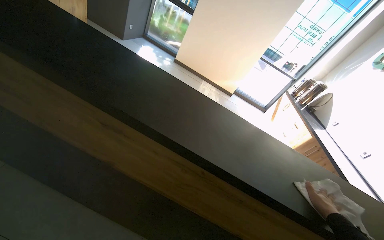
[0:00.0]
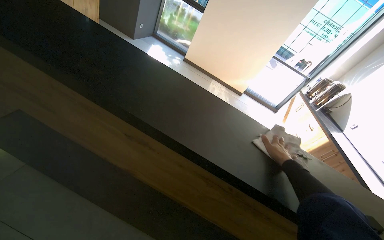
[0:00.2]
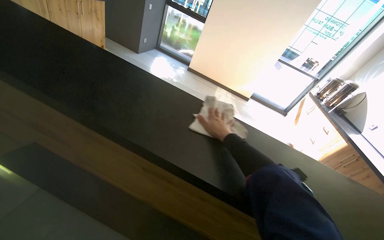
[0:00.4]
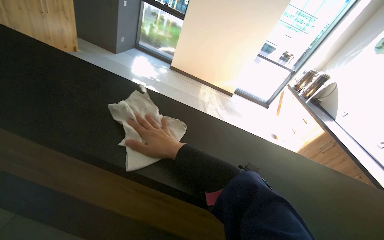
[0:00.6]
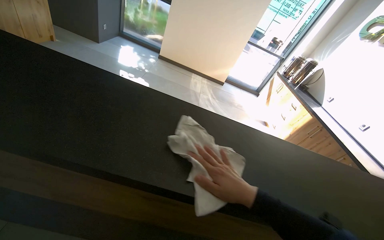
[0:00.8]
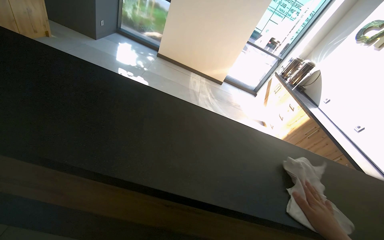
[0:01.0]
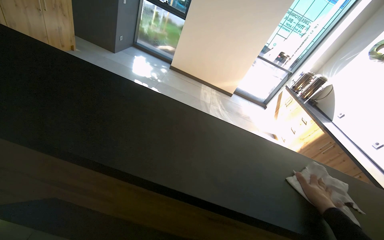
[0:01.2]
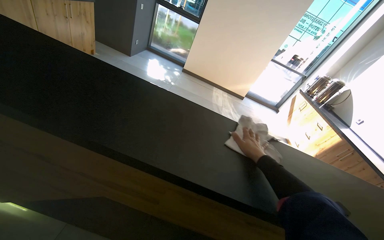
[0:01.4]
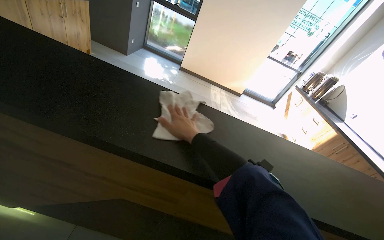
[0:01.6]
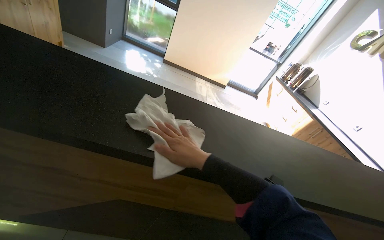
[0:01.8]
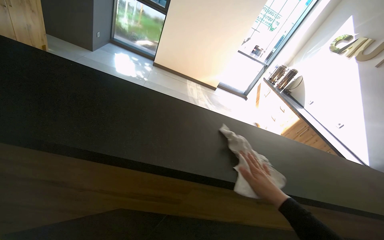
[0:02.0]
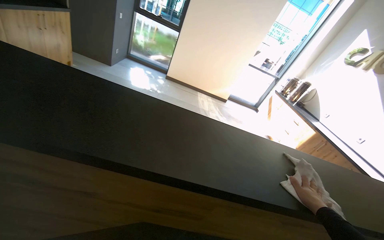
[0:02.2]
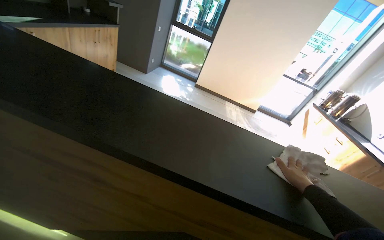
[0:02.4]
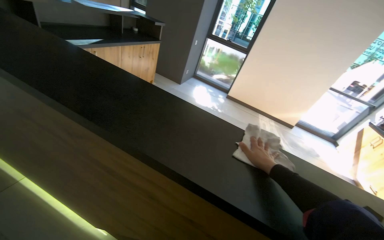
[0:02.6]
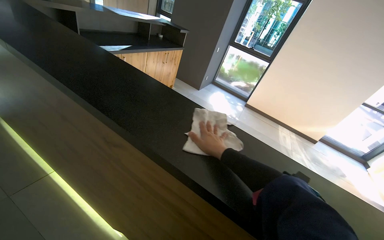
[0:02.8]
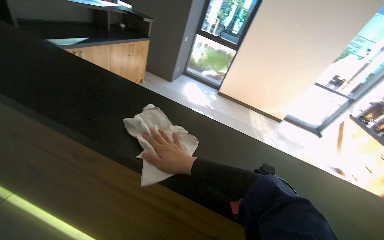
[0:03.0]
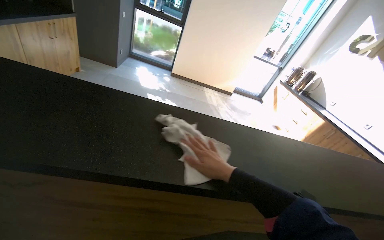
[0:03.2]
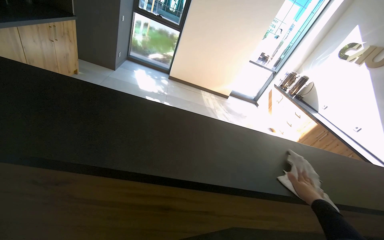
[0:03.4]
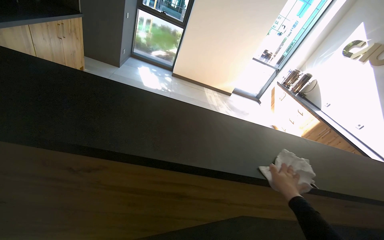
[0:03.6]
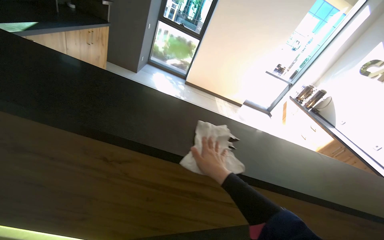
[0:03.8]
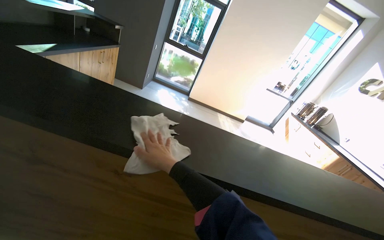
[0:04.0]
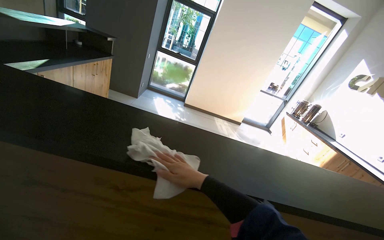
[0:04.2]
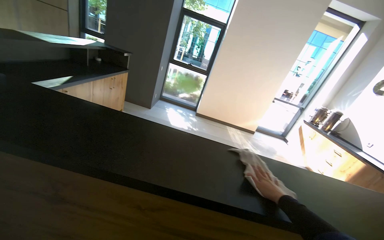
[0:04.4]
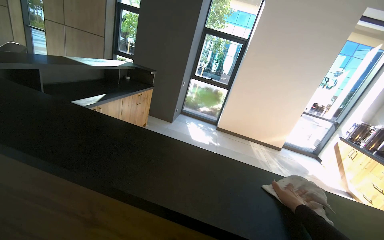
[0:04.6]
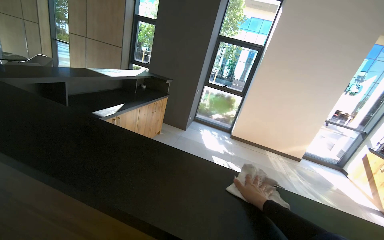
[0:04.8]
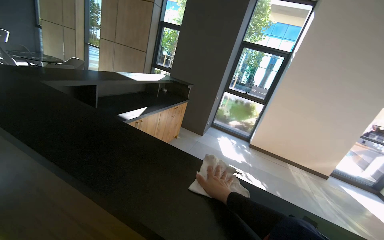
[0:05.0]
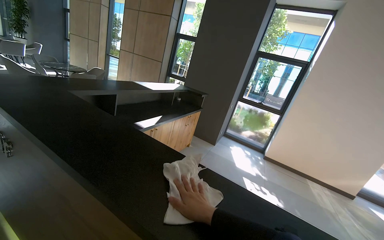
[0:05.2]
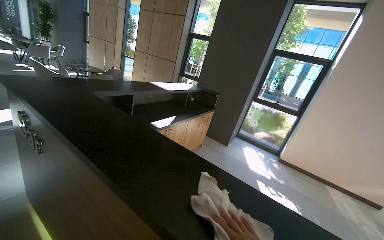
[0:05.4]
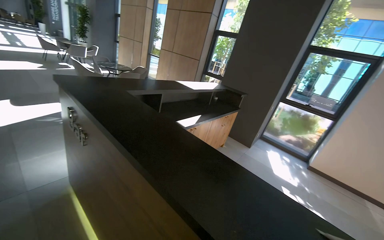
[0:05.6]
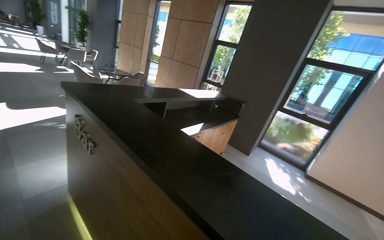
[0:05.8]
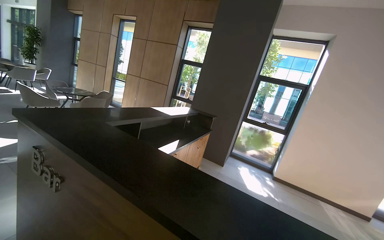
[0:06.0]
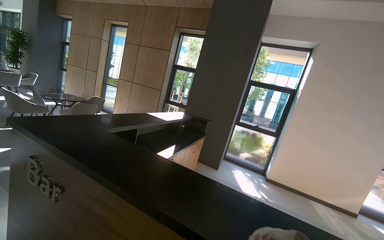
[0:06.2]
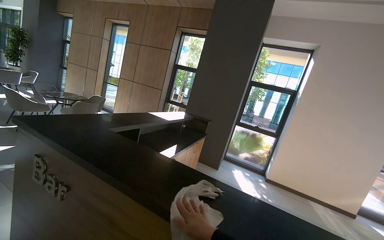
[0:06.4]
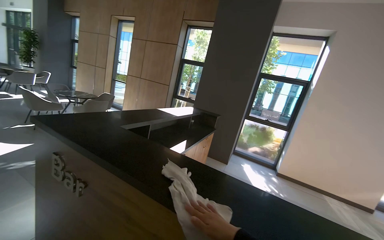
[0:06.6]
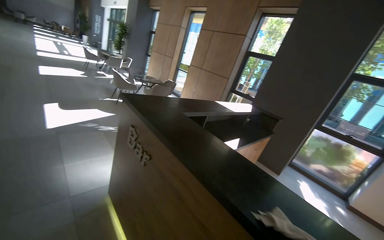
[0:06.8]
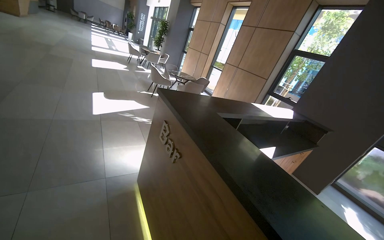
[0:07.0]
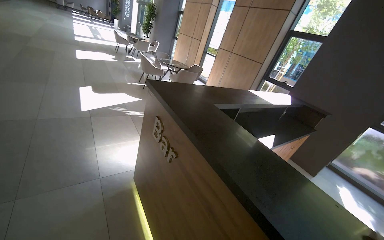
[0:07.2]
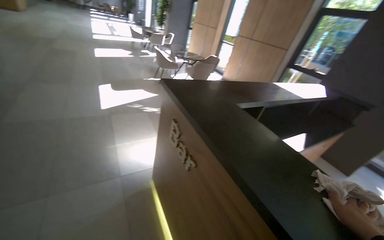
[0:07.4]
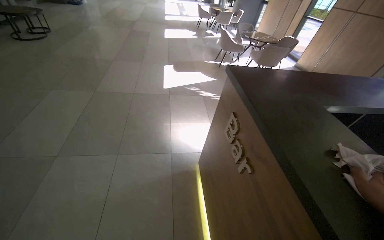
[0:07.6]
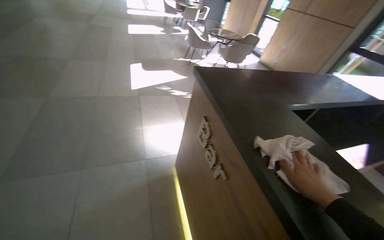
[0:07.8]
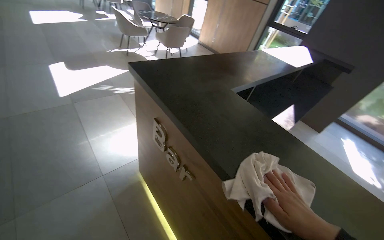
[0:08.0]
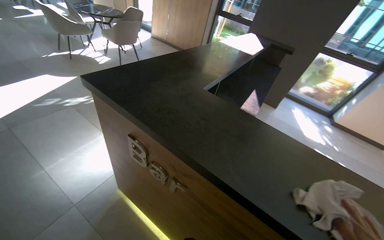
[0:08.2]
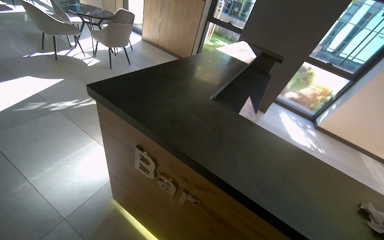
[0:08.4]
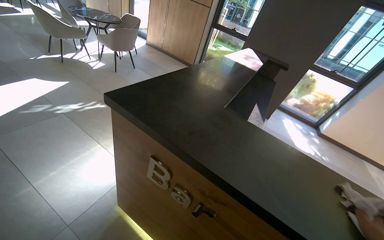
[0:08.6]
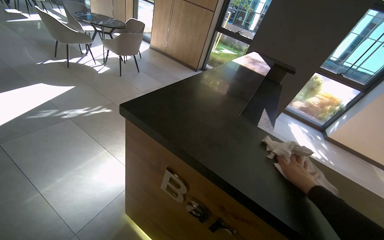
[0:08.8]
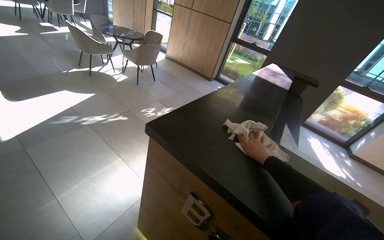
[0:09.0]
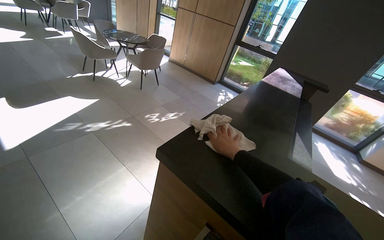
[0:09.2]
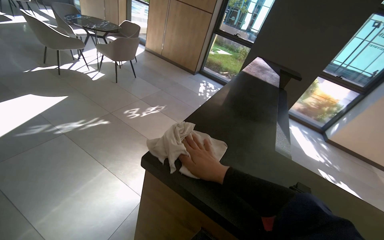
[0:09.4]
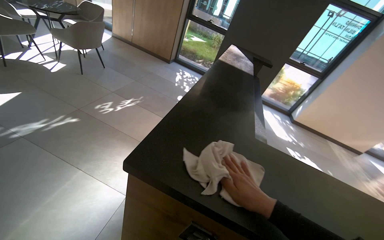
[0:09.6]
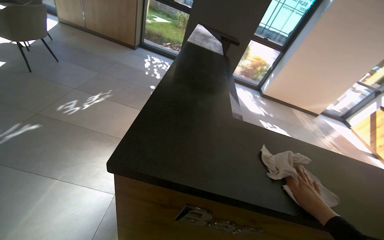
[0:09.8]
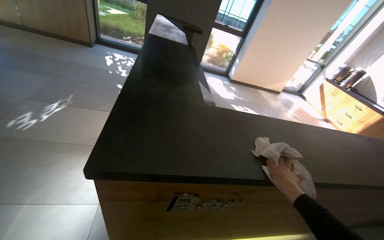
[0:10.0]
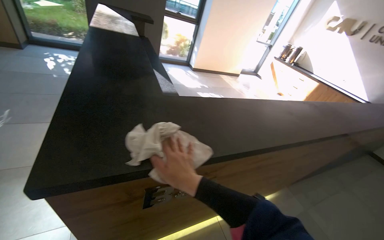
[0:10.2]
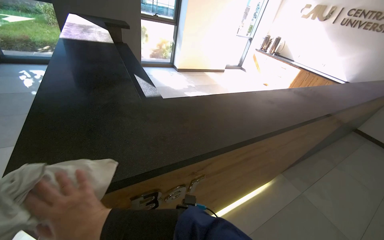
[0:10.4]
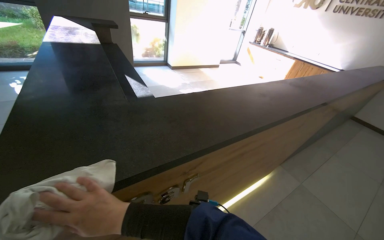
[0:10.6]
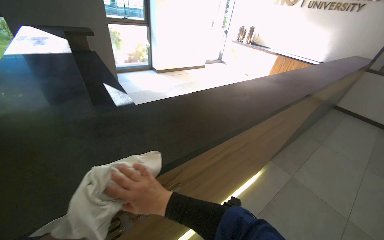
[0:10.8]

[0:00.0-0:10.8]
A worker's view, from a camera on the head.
Job: wiping surfaces.
The whole recording: Wiping reception area surfaces. The worker wipes the surfaces of the reception area counter and ledges.
0:00.0 to 0:01.6: The head travels some 60 cm.
0:01.6 to 0:03.0: The camera travels about 50 cm.
0:03.0 to 0:04.6: The camera is carried to the left, roughly 40 cm. The camera pitches upward, by roughly 15 degrees.
0:04.6 to 0:06.2: The camera is carried some 50 cm. The wearer looks some 15 degrees further upward.
0:06.2 to 0:07.8: The head travels roughly 50 cm. The wearer's head swings roughly 50 degrees to the left. The wearer looks some 20 degrees further downward.
0:07.8 to 0:09.2: The camera is carried roughly 60 cm. The wearer looks approximately 35 degrees further to the right.
0:09.2 to 0:10.8: The head rotates some 70 degrees to the right. The wearer looks some 20 degrees further downward.

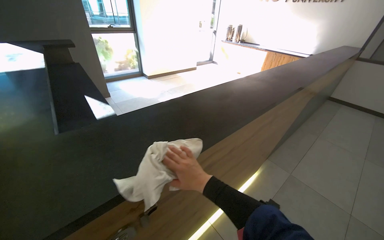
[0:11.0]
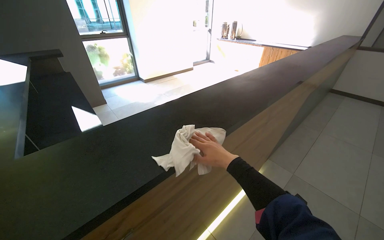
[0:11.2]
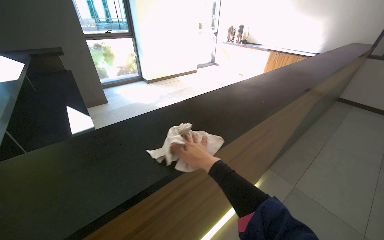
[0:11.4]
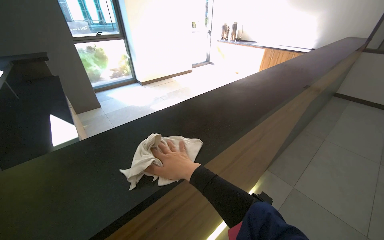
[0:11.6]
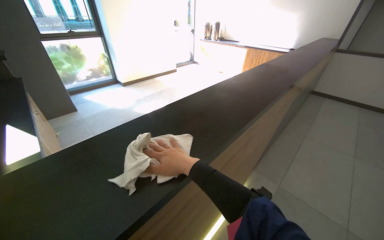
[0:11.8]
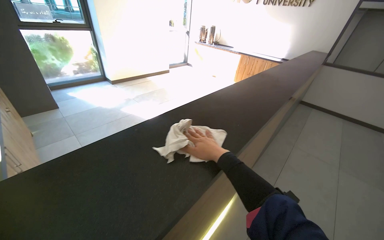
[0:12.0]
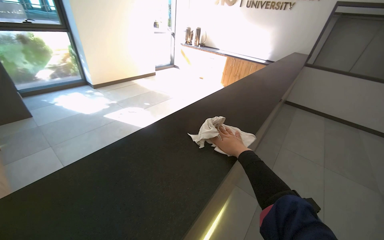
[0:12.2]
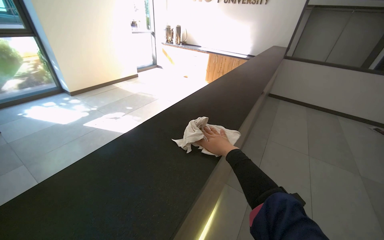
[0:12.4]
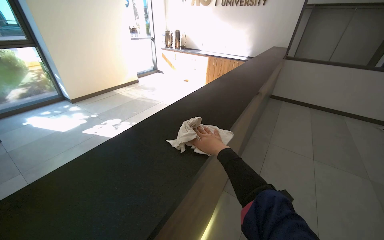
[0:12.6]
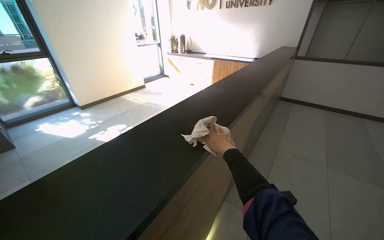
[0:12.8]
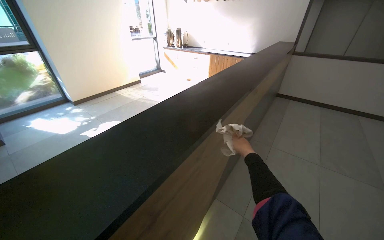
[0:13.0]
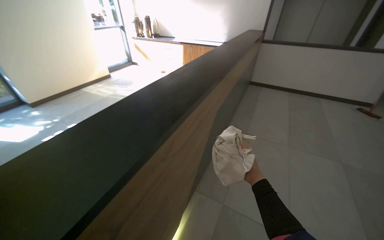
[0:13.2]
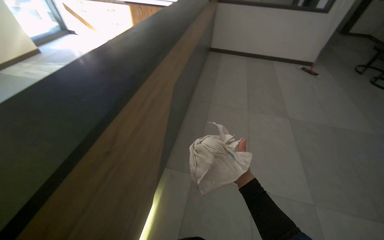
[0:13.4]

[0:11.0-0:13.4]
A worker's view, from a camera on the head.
Job: wiping surfaces.
The whole recording: Wiping reception area surfaces. The worker wipes the surfaces of the reception area counter and ledges.
0:11.0 to 0:12.2: The camera travels about 50 cm.
0:12.2 to 0:13.4: The camera travels roughly 60 cm. The wearer's head swings roughly 25 degrees to the right. The view tilts approximately 15 degrees downward.

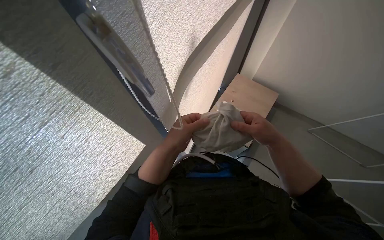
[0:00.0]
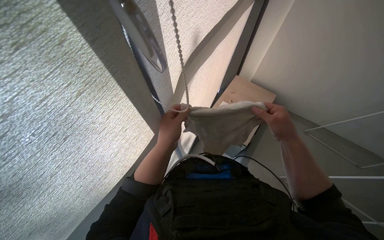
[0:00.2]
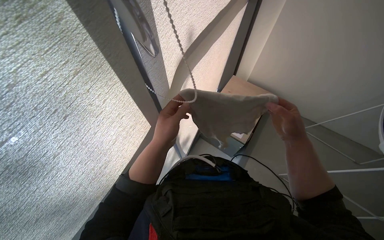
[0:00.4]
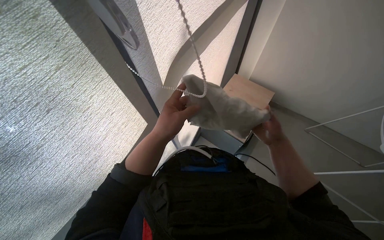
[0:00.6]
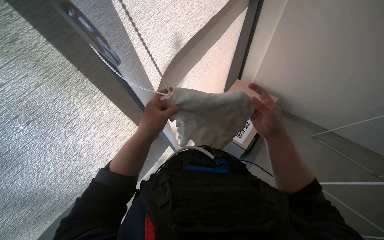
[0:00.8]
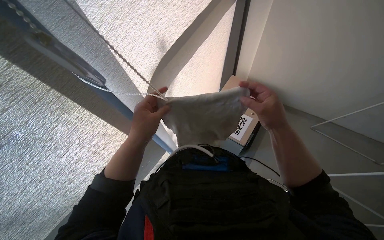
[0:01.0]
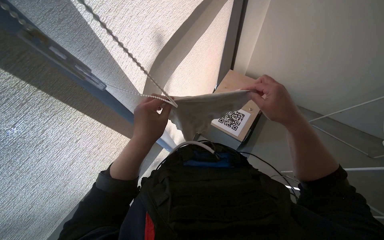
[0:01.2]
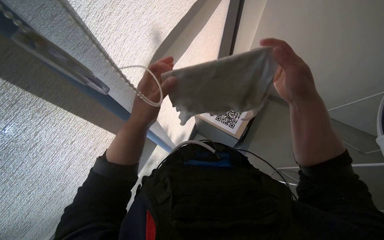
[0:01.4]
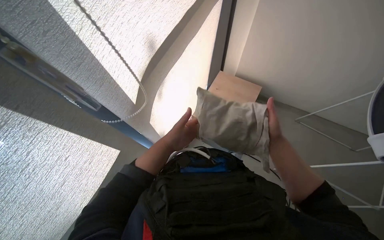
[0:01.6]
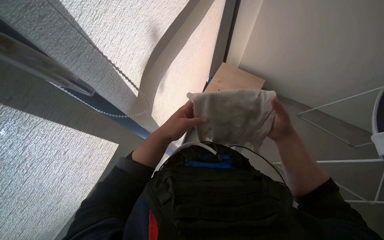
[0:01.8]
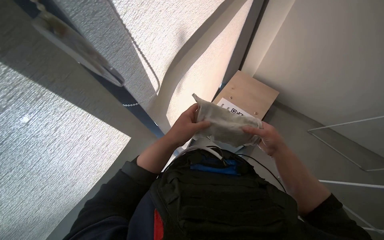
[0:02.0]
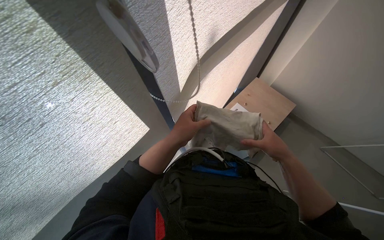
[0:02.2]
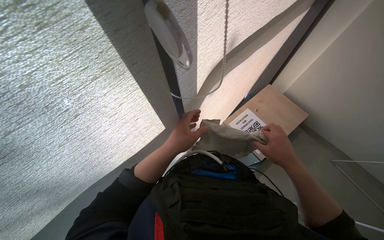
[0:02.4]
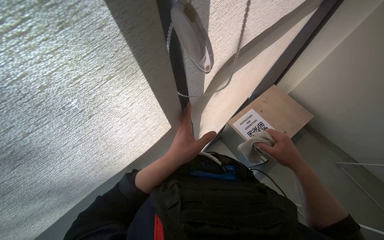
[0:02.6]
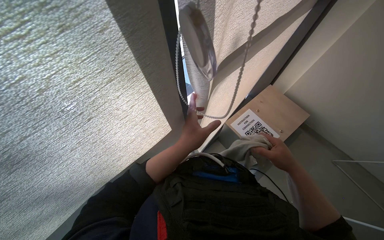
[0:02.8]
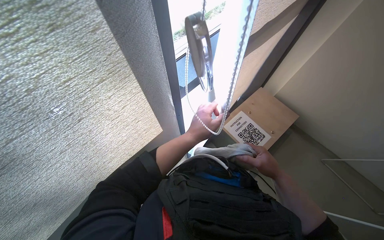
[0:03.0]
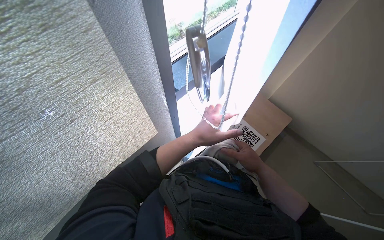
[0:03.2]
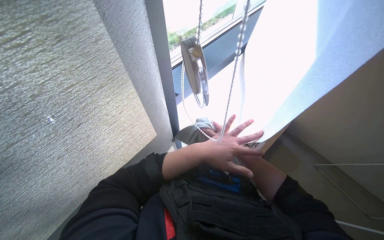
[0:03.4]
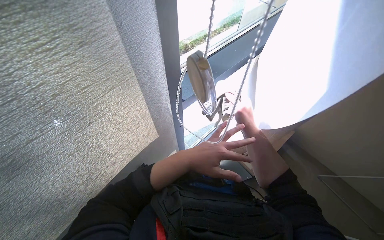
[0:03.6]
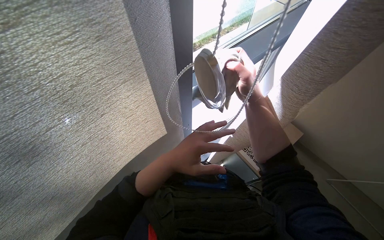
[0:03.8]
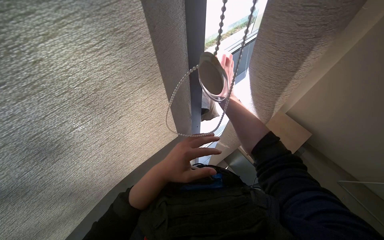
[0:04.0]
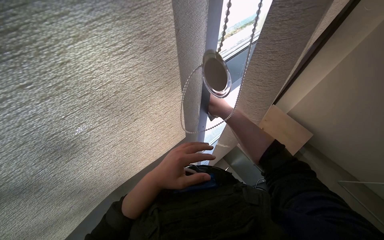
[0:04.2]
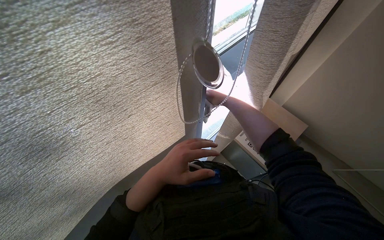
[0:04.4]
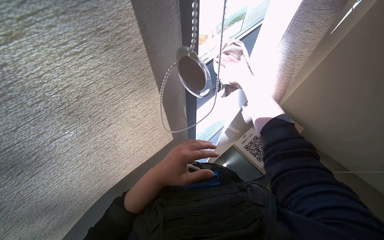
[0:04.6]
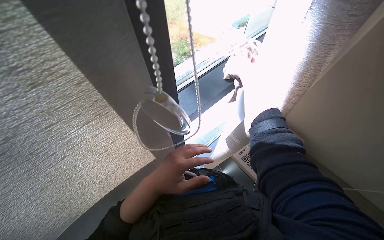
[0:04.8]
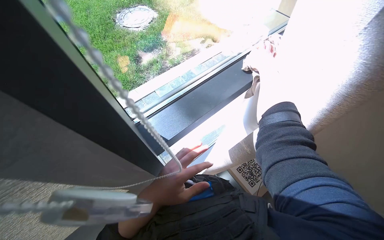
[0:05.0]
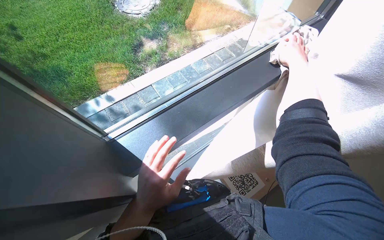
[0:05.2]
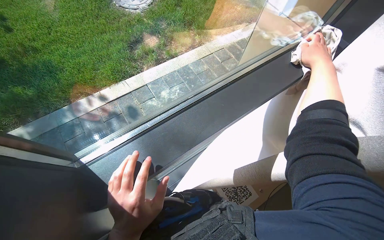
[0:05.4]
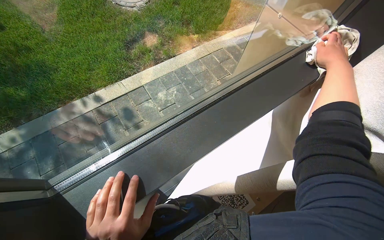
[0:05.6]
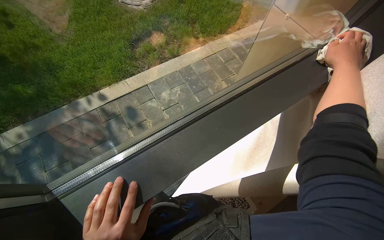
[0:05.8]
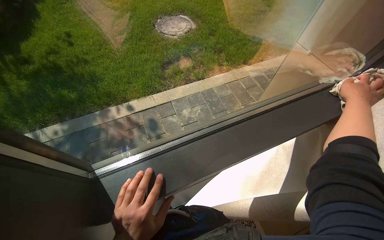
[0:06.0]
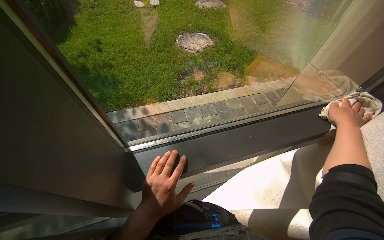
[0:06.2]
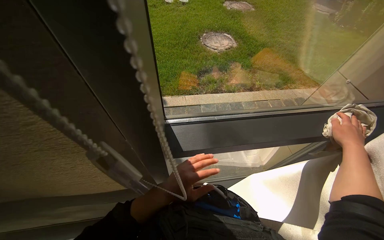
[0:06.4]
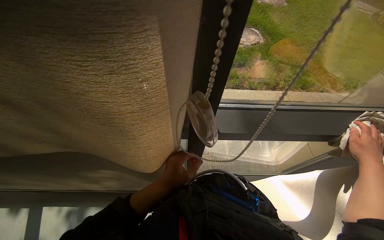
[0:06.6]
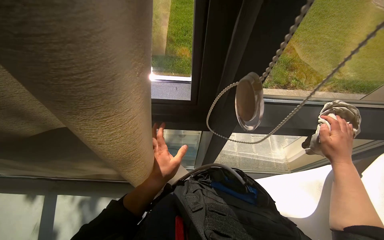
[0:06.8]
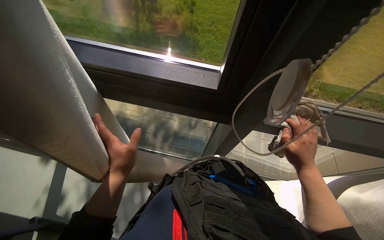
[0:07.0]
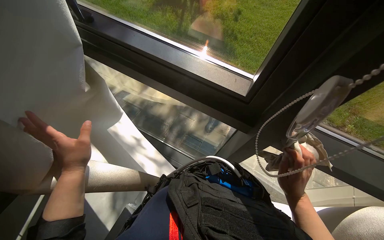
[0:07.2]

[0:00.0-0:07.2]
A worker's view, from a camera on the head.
Job: cleaning windows.
The whole recording: Cleaning window frame. The worker cleans the window frame with a cloth.
0:00.0 to 0:01.4: The right hand is displaced to the right by roughly 20 cm; the left hand goes approximately 10 cm nearer to the camera.
0:01.4 to 0:02.8: The right hand travels down the picture and farther from the camera by approximately 15 cm.
0:02.8 to 0:04.4: The left hand heads to the left, covering about 10 cm.
0:04.4 to 0:05.8: The view swings approximately 20 degrees to the right. The right hand heads to the right and up the picture, covering approximately 60 cm.
0:05.8 to 0:07.2: The camera travels about 40 cm. The scene turns some 30 degrees clockwise in the picture.
